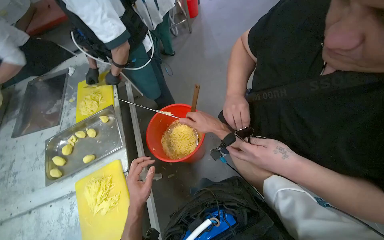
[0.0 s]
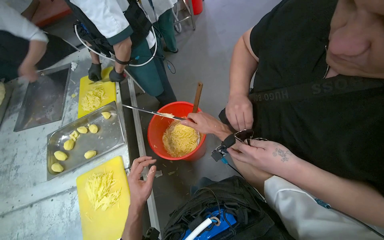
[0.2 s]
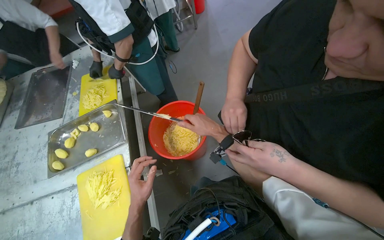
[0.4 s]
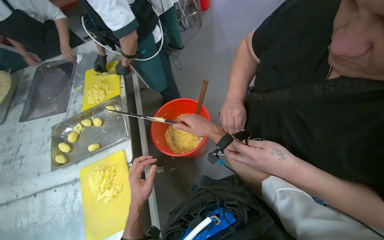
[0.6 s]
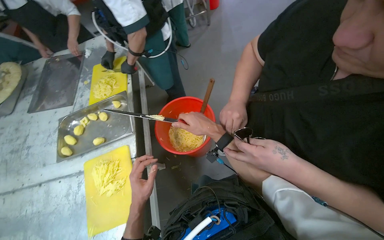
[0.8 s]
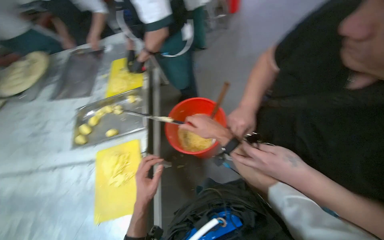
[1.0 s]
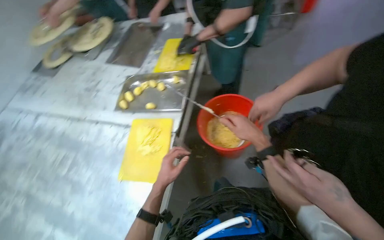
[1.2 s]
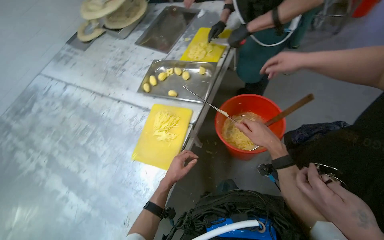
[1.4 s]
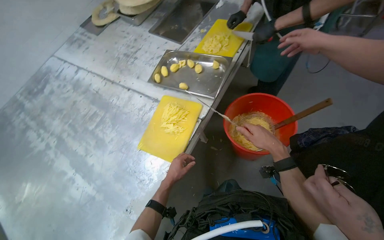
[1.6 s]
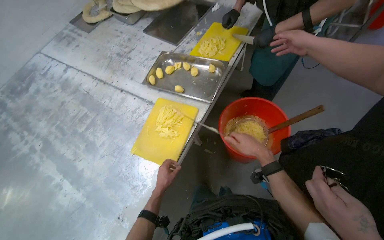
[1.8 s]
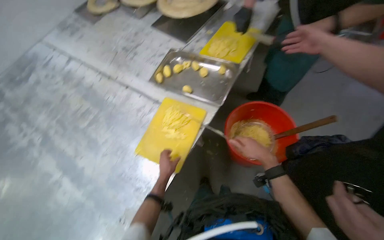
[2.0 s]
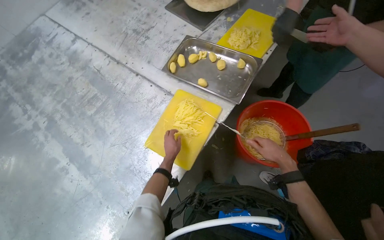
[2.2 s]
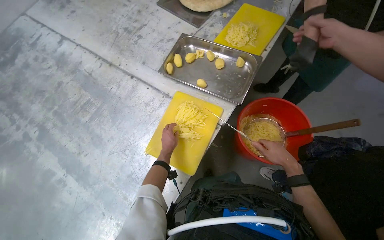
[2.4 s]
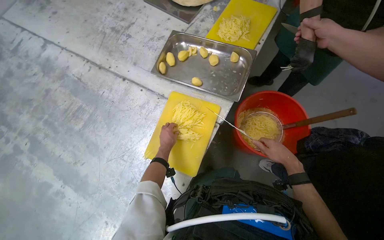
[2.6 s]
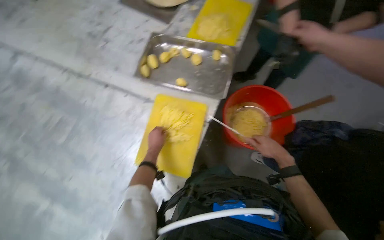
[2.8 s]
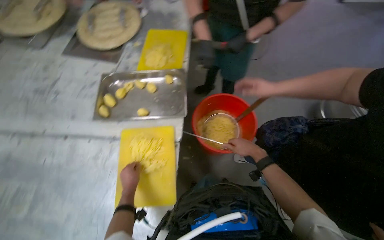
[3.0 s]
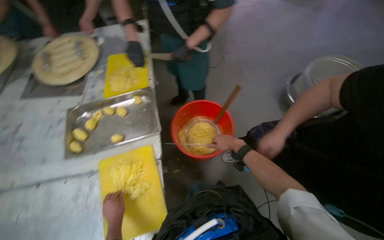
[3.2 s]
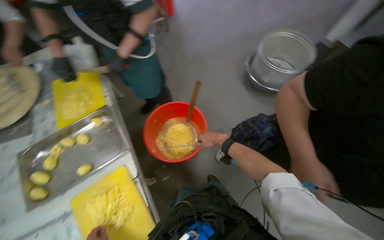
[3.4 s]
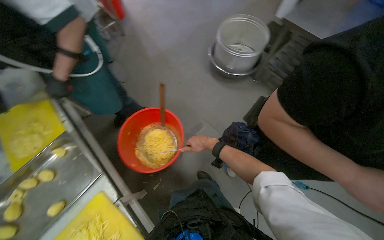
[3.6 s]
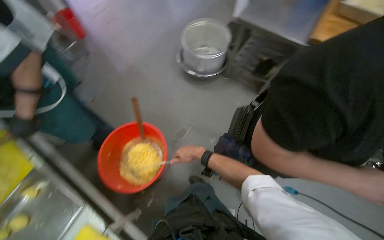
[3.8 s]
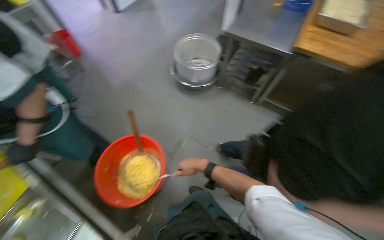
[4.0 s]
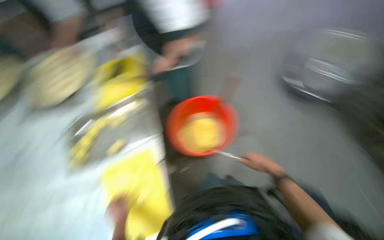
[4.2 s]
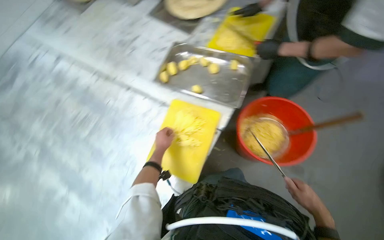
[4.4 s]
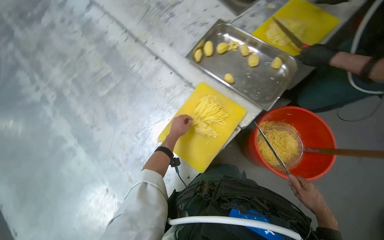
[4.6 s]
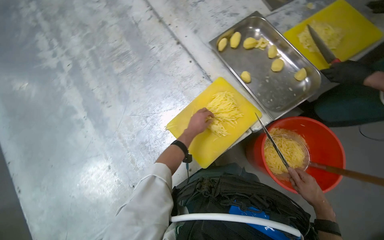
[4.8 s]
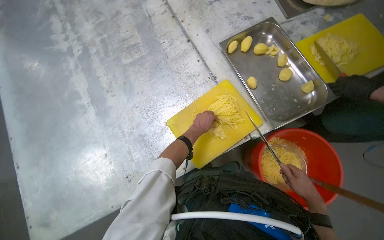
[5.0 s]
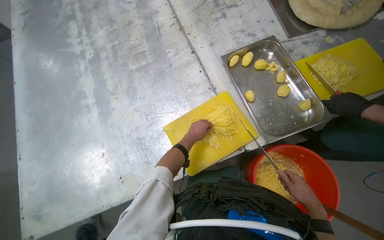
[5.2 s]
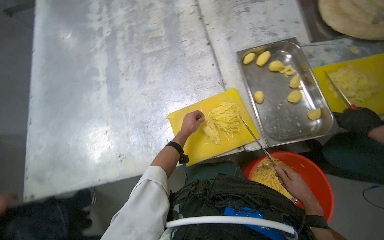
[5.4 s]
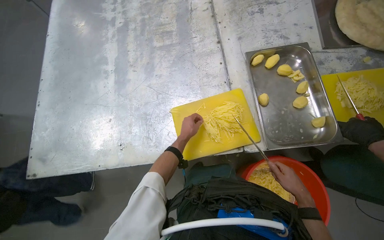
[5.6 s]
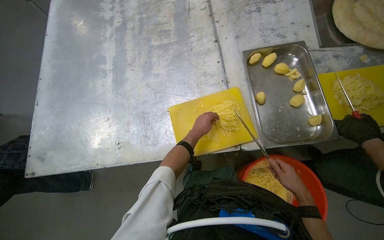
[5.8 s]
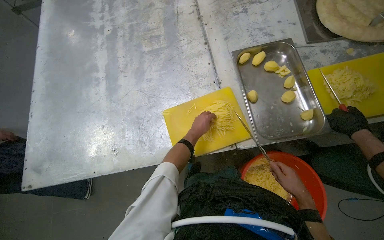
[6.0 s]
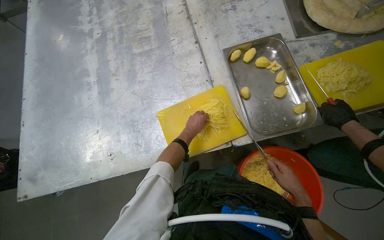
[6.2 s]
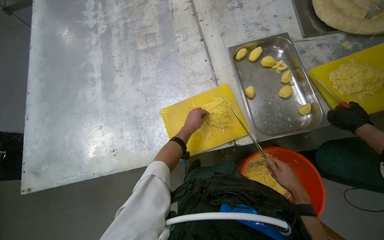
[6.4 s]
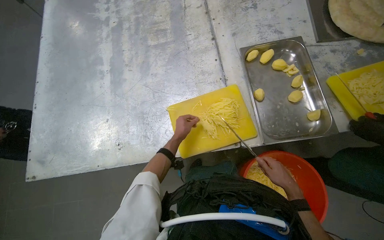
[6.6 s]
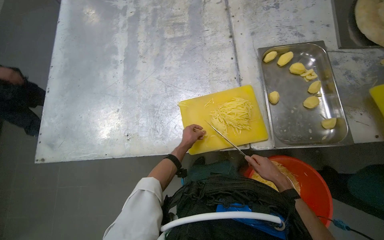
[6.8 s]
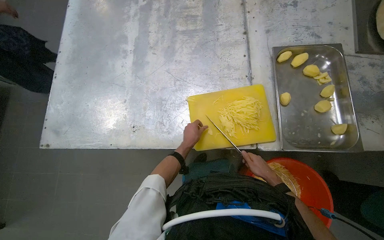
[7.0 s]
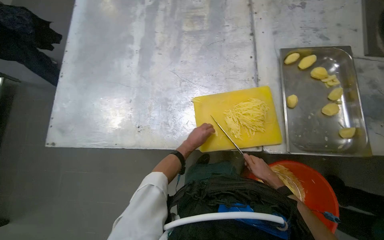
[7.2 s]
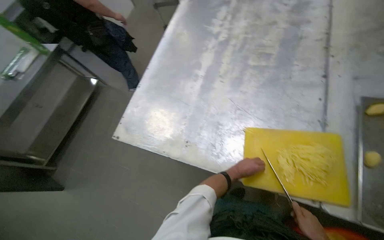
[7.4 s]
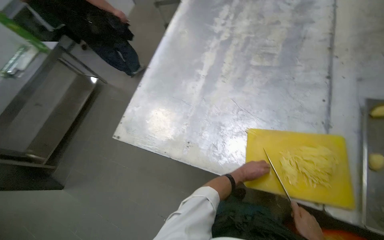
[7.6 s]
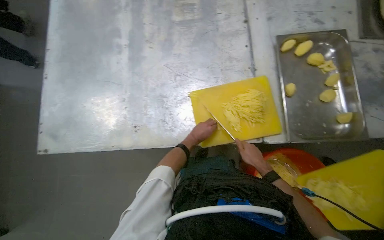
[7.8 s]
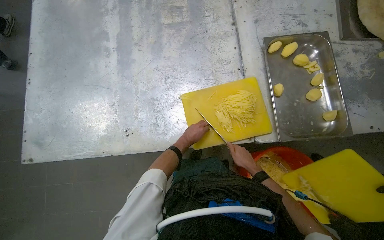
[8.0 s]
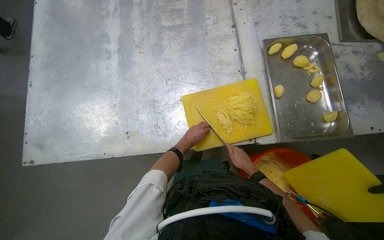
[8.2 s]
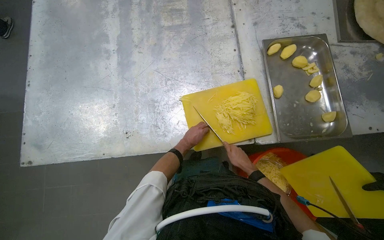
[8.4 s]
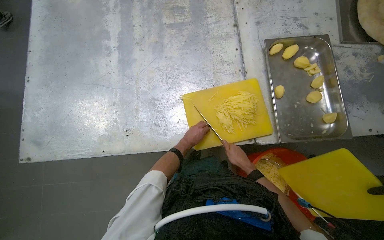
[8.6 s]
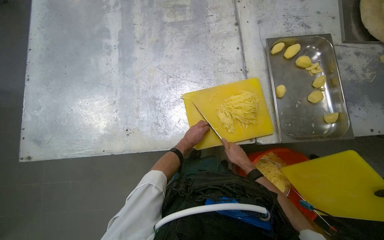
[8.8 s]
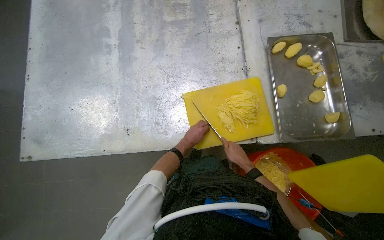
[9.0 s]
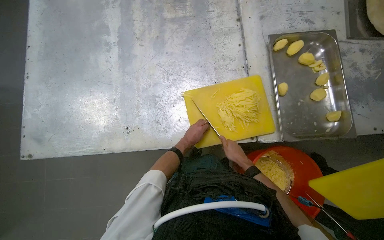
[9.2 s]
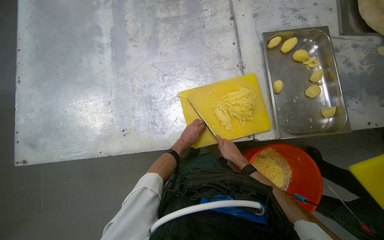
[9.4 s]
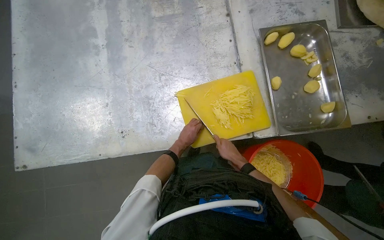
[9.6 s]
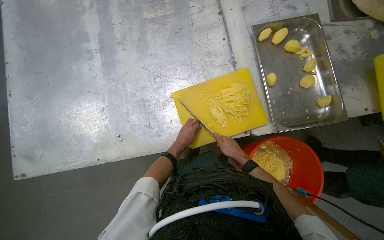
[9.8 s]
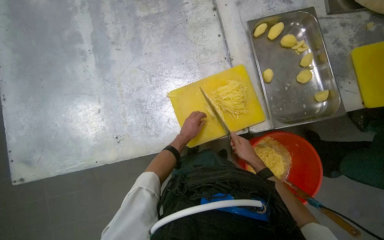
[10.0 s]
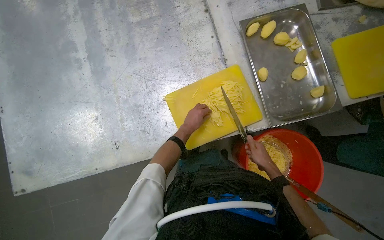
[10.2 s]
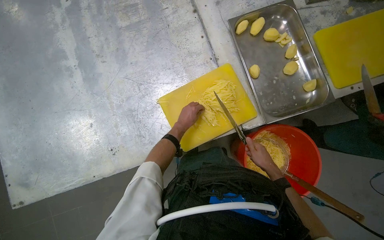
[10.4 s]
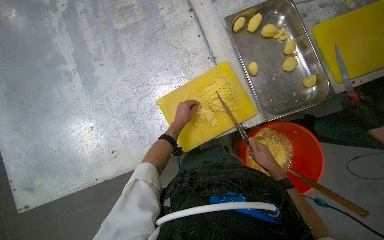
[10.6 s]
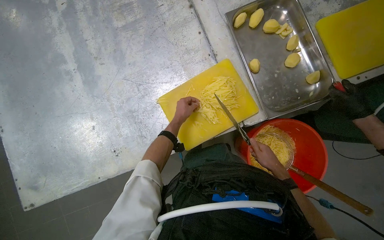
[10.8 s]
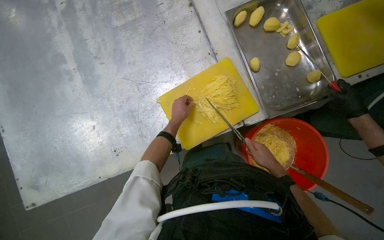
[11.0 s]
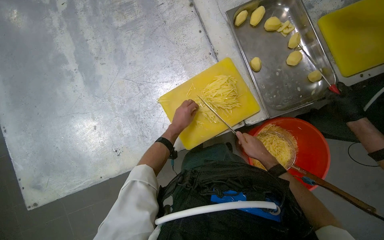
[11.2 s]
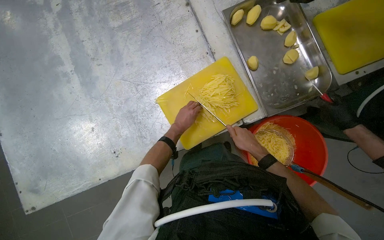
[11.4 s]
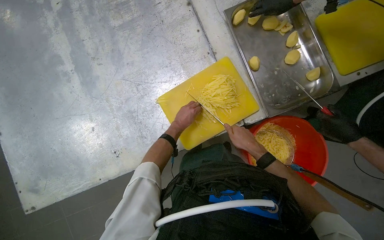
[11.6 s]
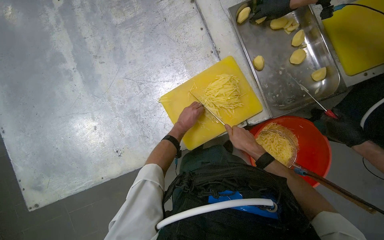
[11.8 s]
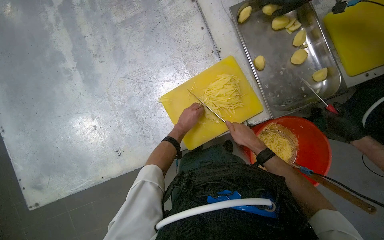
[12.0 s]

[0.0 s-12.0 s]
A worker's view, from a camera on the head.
Job: preparing food.
The whole recording: Slicing potatoes on cutting board. The worker continues slicing potatoes into thin strips on a yellow cutting board.
0.0 to 1.6 s: The head turns to the left by approximately 50 degrees.
1.6 to 3.0 s: The wearer looks approximately 30 degrees further to the right.
4.4 to 6.0 s: The scene rotates clockwise by approximately 45 degrees.
6.0 to 7.6 s: The wearer looks roughly 30 degrees further to the left.
7.6 to 9.0 s: The head rotates roughly 30 degrees to the right.
9.0 to 10.4 s: The left hand heads up the picture, covering approximately 10 cm. Meanwhile the right hand heads to the right, covering some 15 cm.
10.4 to 12.0 s: The right hand is displaced to the left by approximately 10 cm.

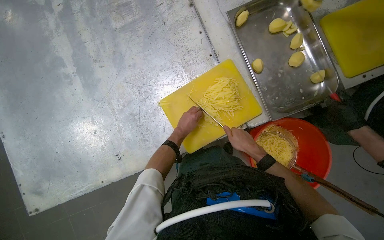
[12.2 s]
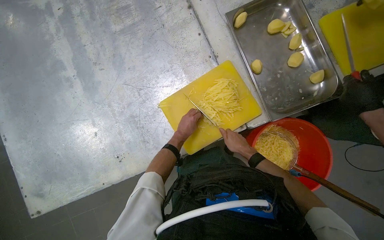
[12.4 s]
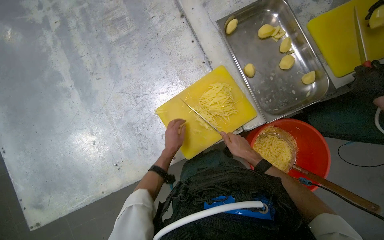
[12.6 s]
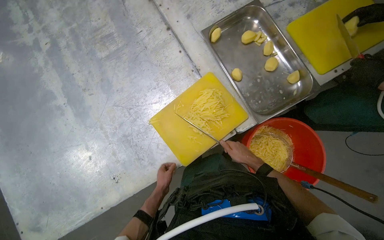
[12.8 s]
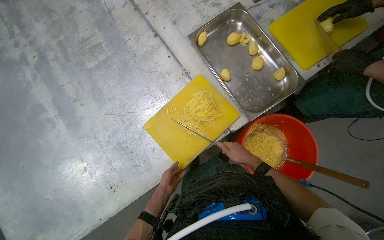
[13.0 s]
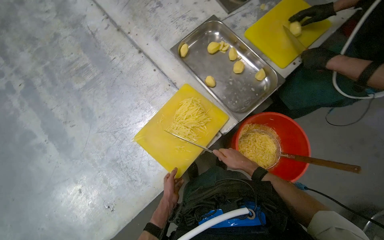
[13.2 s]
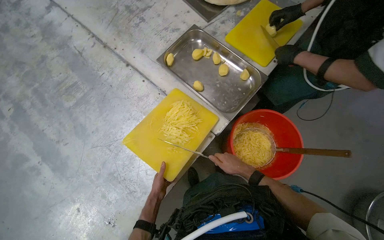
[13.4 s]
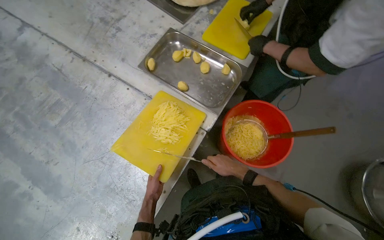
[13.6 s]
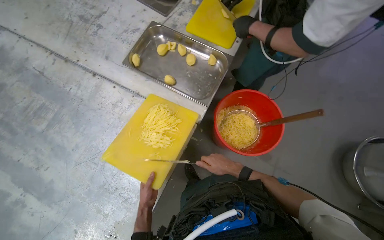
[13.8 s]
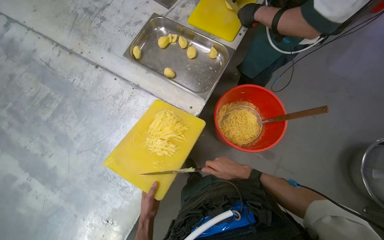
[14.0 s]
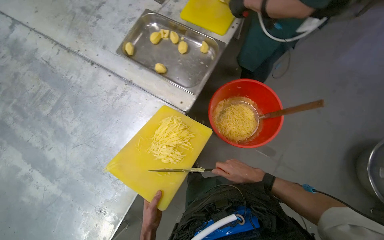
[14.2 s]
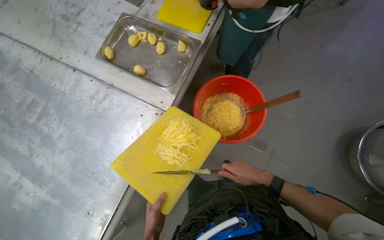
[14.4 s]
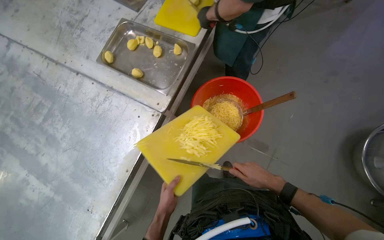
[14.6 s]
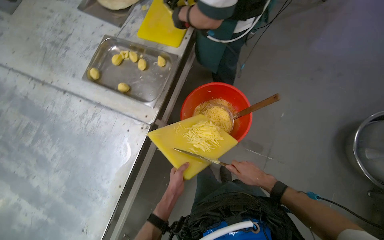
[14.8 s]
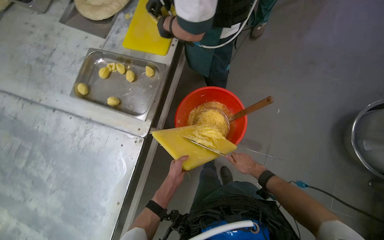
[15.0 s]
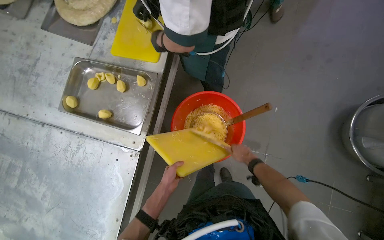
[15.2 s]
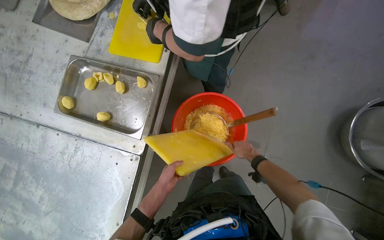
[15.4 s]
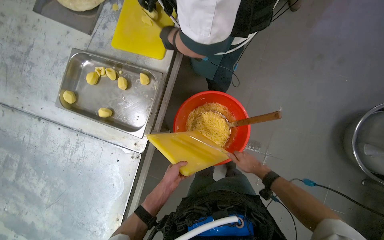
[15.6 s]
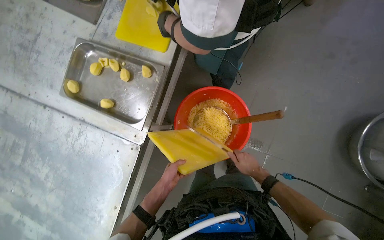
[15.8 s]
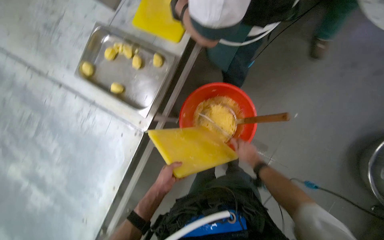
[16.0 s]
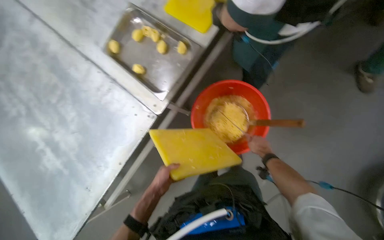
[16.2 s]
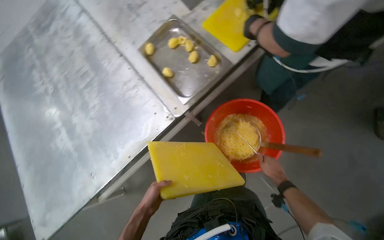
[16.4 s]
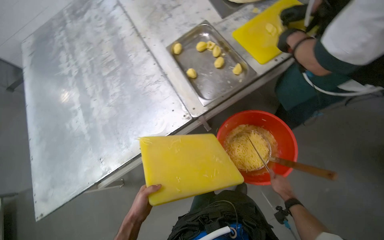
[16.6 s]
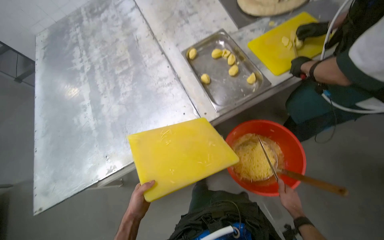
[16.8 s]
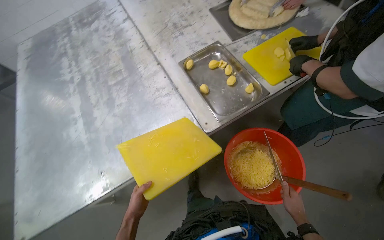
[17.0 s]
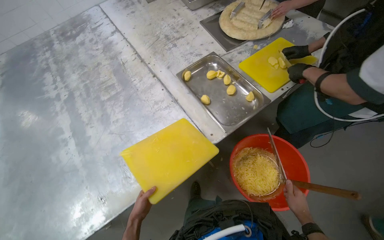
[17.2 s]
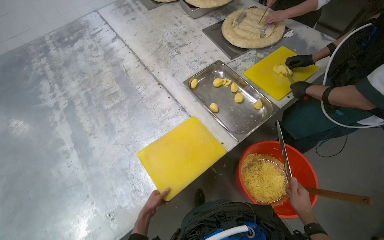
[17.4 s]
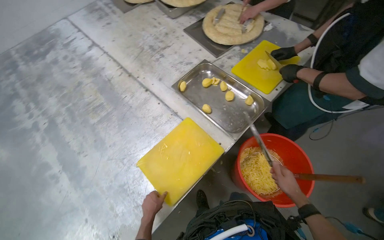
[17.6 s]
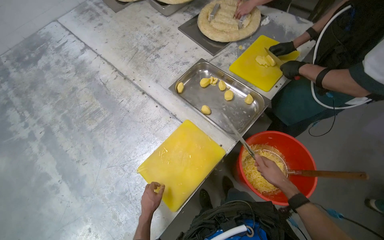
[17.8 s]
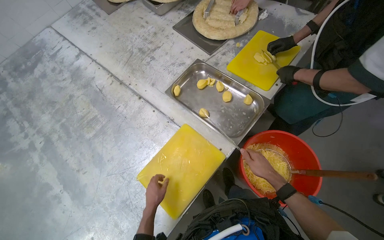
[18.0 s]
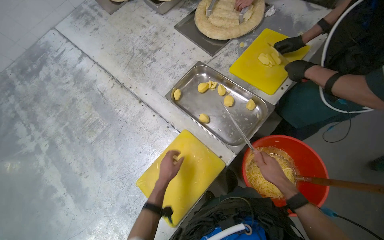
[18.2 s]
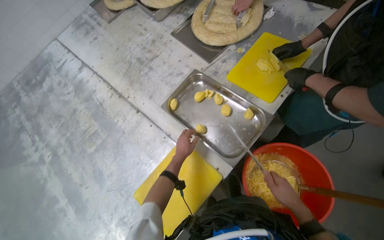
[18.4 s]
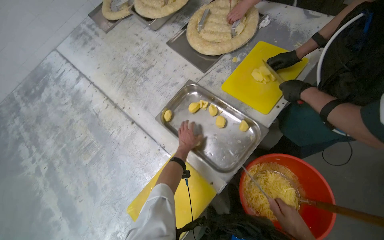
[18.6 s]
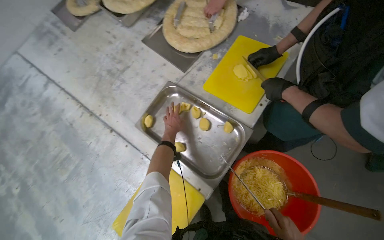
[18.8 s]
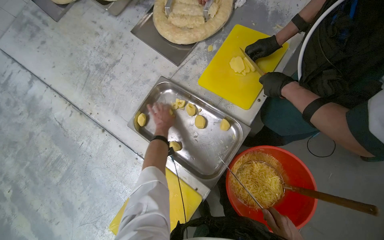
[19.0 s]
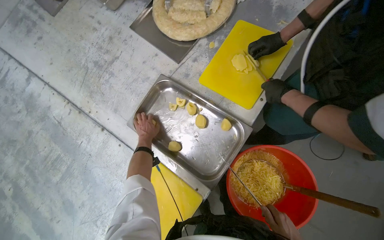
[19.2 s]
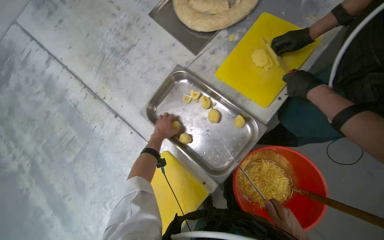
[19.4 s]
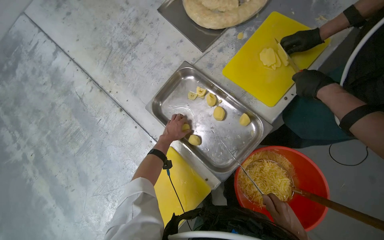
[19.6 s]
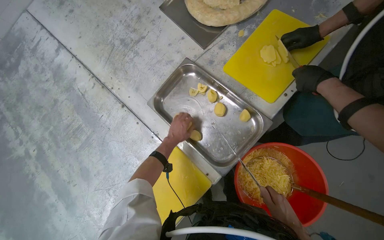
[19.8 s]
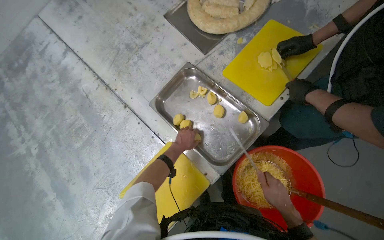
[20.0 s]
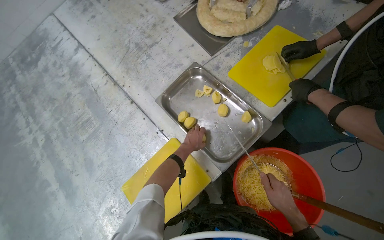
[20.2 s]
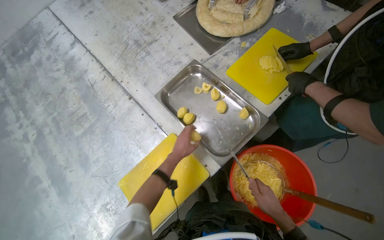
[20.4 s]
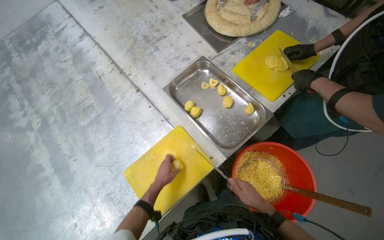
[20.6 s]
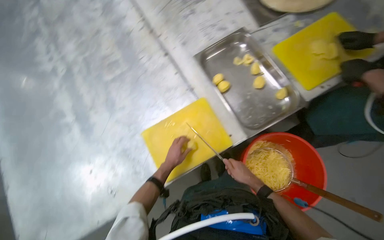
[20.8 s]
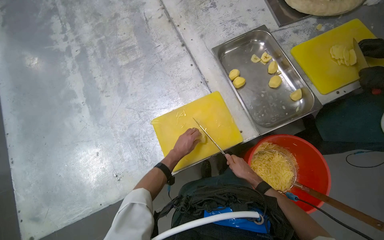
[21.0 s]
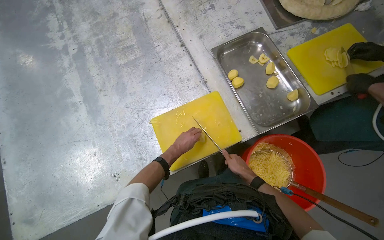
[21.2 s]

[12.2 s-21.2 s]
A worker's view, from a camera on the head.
Job: preparing food.
The whole recording: Slicing potatoes on cutting board. The worker continues slicing potatoes into thin strips on a yellow cutting board.
12.2 to 13.8 s: The view tips upward by some 15 degrees. Everything in view rotates roughly 40 degrees counterclockwise.
13.8 to 15.2 s: The head travels to the right, approximately 40 cm.
15.2 to 16.6 s: The head rotates roughly 45 degrees to the left.
18.2 to 19.8 s: The left hand moves up the picture, about 30 cm.
19.8 to 21.2 s: The camera is carried about 40 cm.
